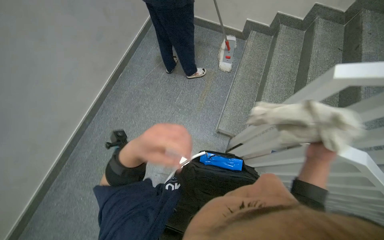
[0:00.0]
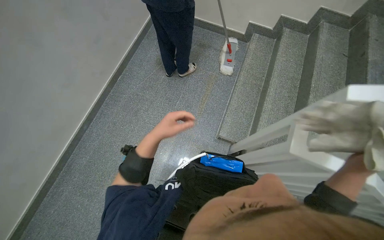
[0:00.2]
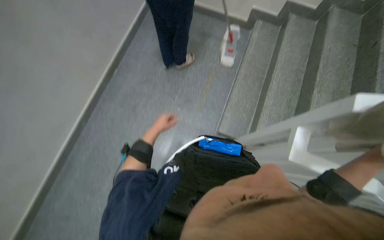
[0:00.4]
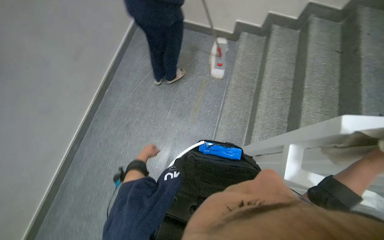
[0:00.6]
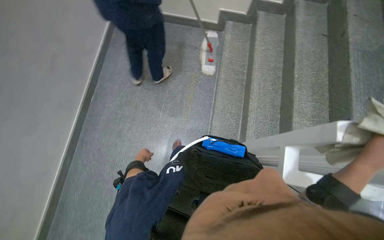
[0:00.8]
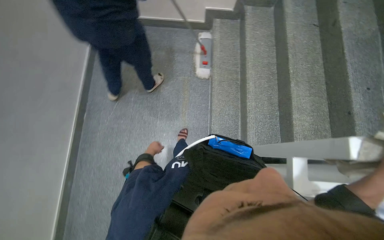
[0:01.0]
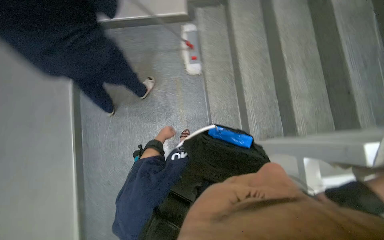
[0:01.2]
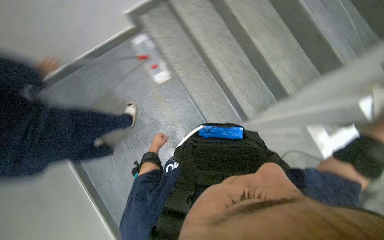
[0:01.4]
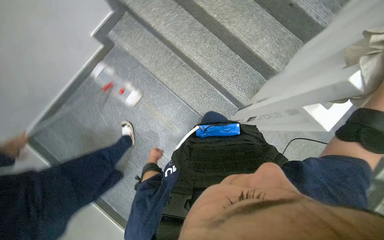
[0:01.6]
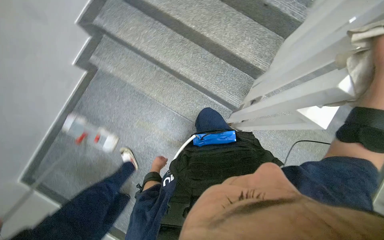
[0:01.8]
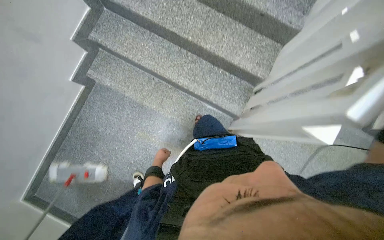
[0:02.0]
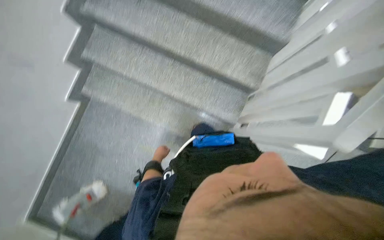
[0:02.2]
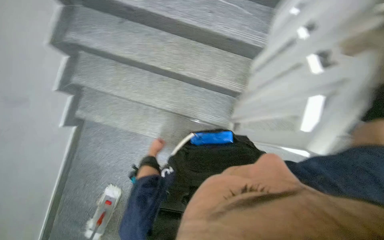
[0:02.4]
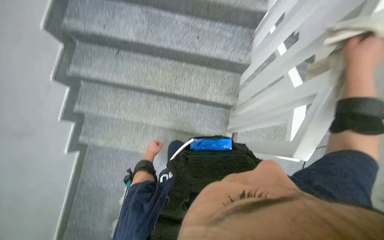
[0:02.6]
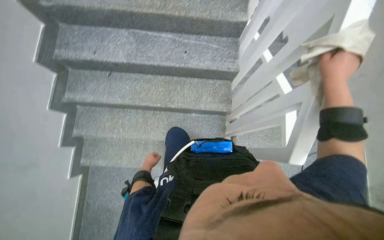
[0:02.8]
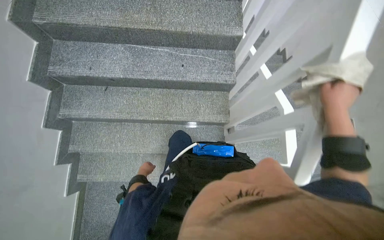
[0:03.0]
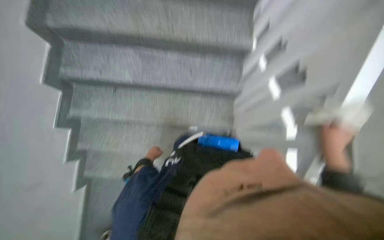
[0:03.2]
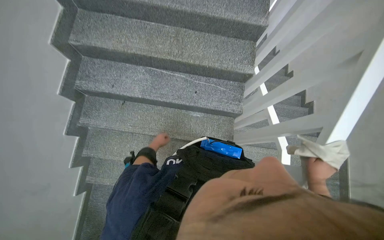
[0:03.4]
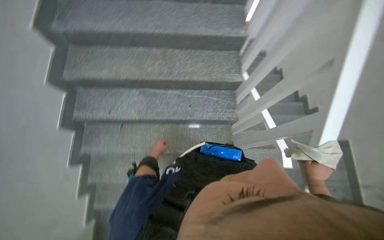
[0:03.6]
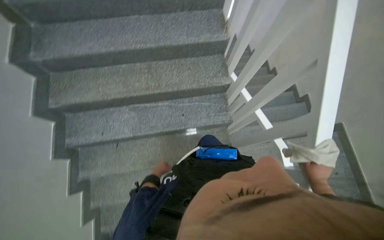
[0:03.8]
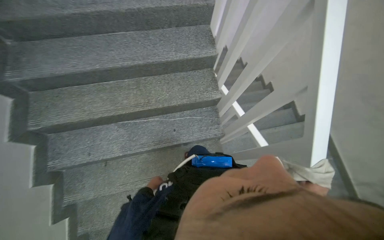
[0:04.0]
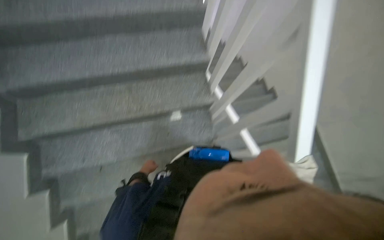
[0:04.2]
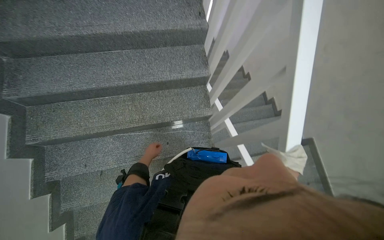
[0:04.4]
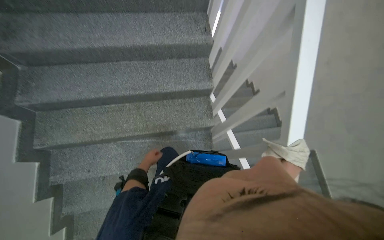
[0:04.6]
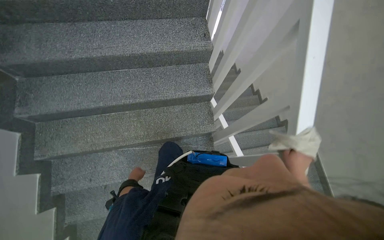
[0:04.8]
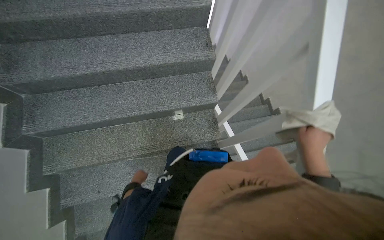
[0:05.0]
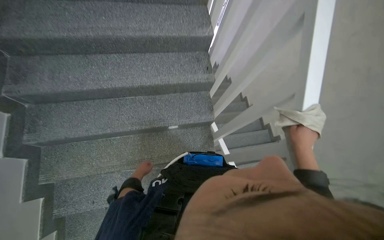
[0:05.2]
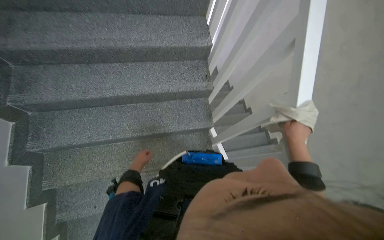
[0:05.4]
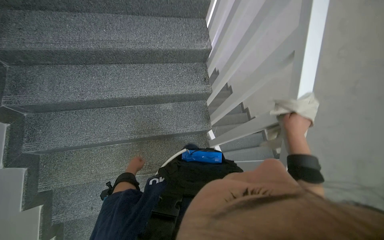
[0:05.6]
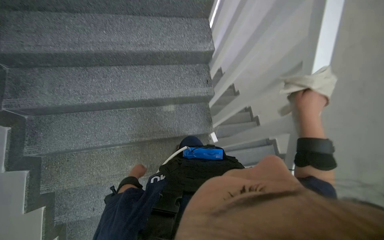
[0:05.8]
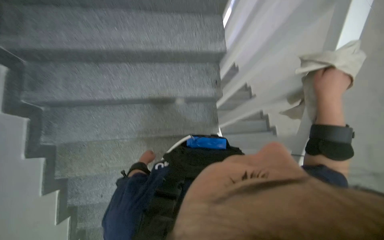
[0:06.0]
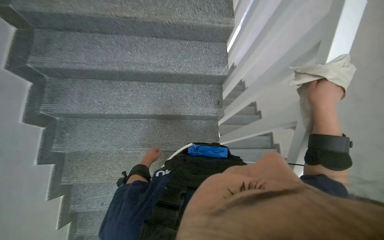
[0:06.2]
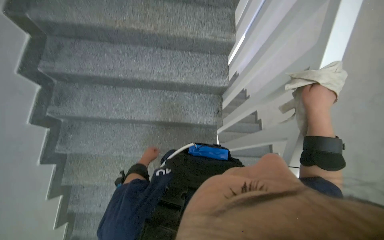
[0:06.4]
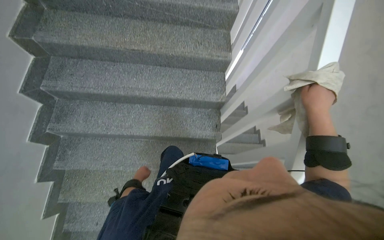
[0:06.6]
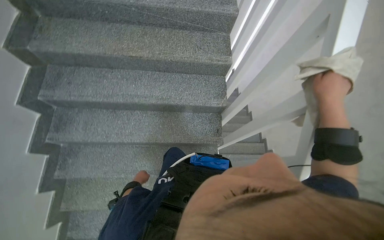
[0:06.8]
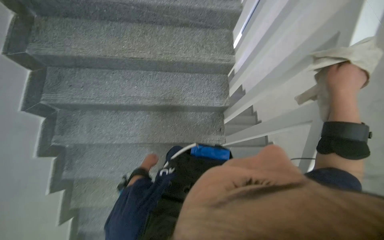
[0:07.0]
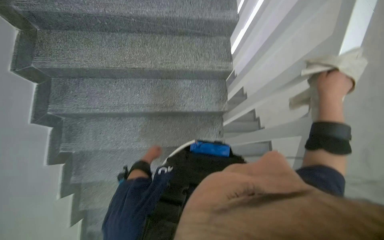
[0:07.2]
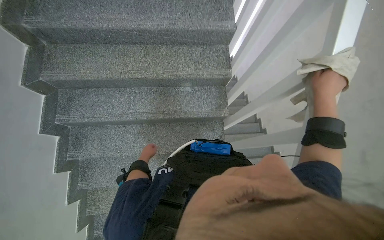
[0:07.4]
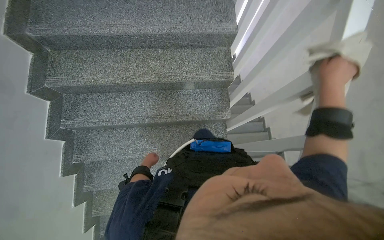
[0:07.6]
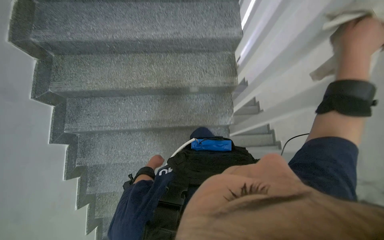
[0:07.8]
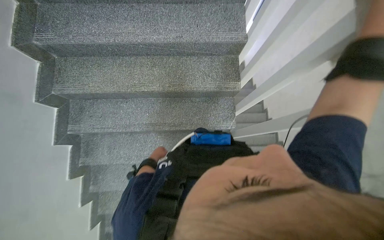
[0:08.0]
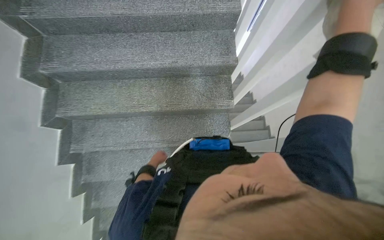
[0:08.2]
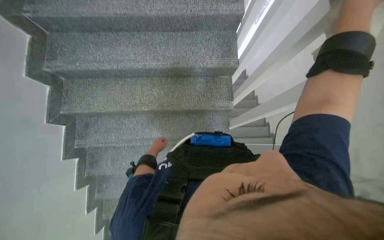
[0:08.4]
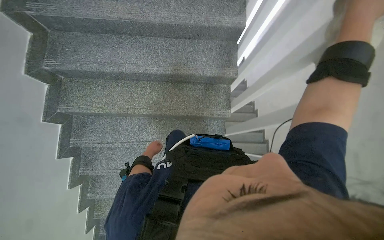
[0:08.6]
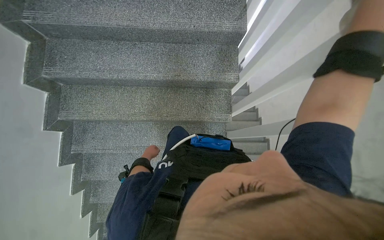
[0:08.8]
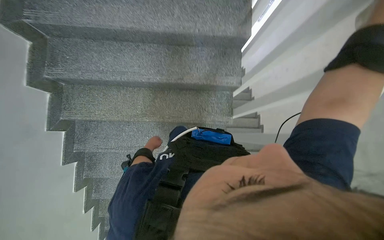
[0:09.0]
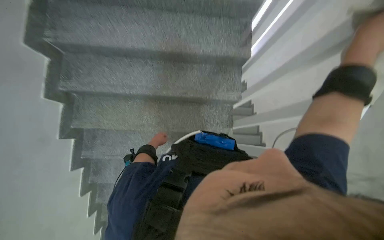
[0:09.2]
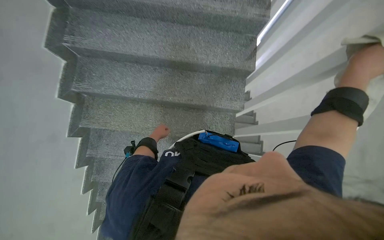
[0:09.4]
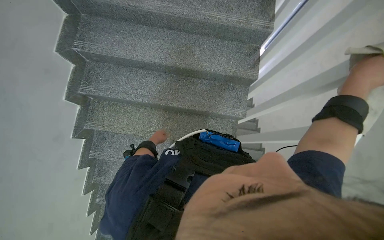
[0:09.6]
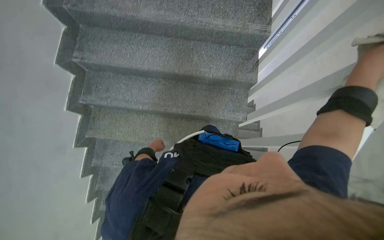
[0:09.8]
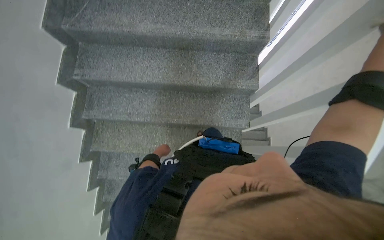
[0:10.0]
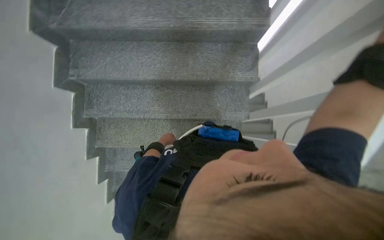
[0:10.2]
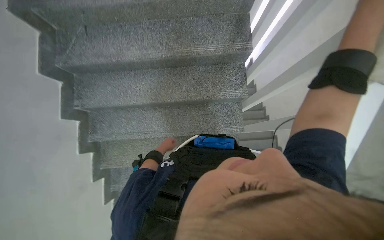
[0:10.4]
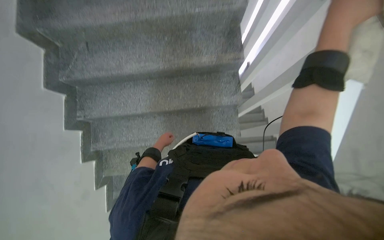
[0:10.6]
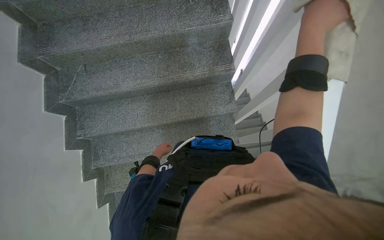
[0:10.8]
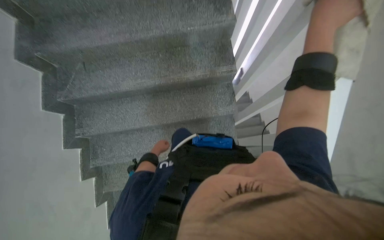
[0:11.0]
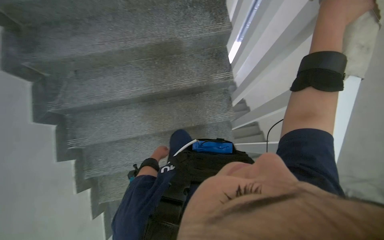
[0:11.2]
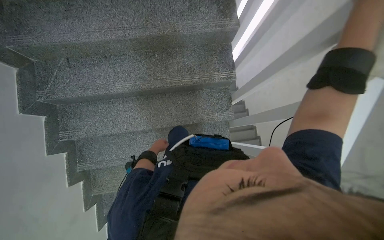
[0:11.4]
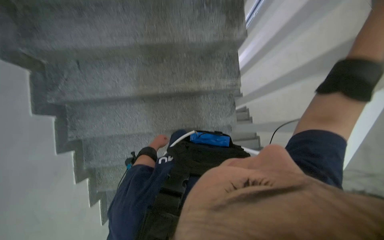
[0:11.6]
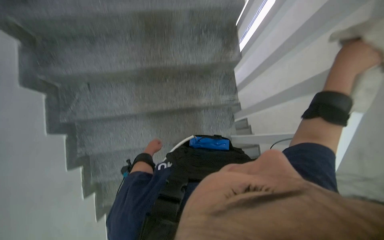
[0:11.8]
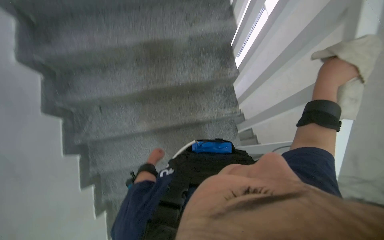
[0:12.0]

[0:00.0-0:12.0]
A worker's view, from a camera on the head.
Job: wiping surfaces.
The whole recording: Wiping staircase handrail. The worker wipes the staircase handrail with a cloth while ascending.
0:00.0 to 0:01.6: The wearer moves some 60 cm. The wearer looks about 15 degrees further downward. The scene turns roughly 70 degrees counterclockwise in the picture.
0:01.6 to 0:03.0: The camera travels about 50 cm. The scene turns some 40 degrees counterclockwise in the picture.
0:03.0 to 0:04.4: The camera travels about 50 cm.
0:04.4 to 0:06.0: The camera travels about 50 cm.
0:06.0 to 0:07.6: The camera is carried approximately 40 cm.
0:07.6 to 0:09.0: The head travels approximately 50 cm.

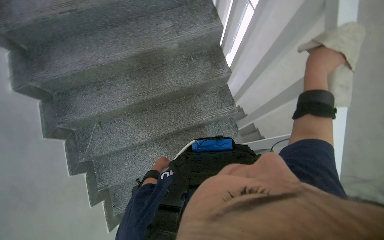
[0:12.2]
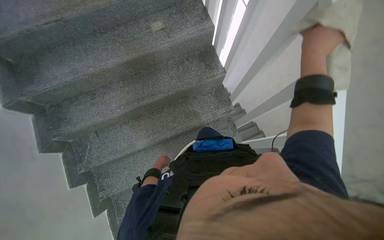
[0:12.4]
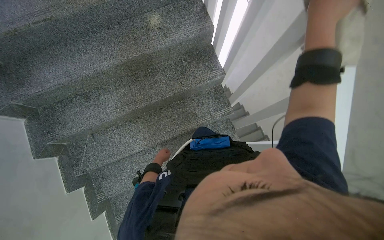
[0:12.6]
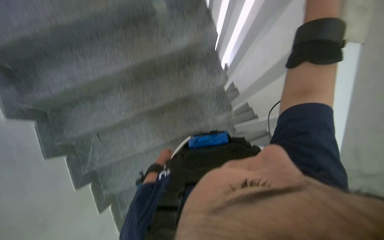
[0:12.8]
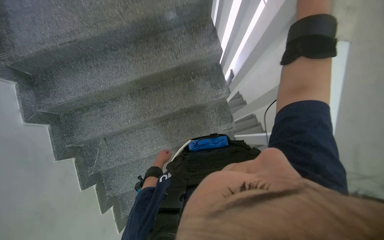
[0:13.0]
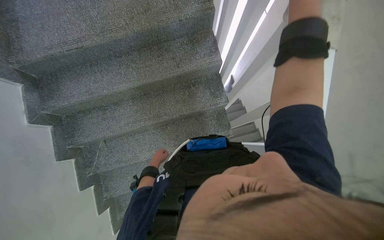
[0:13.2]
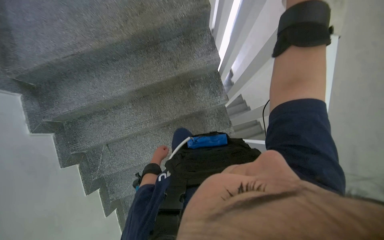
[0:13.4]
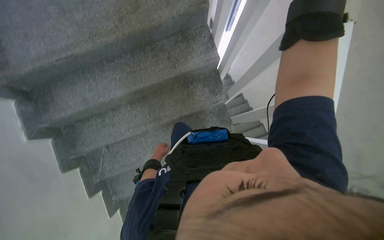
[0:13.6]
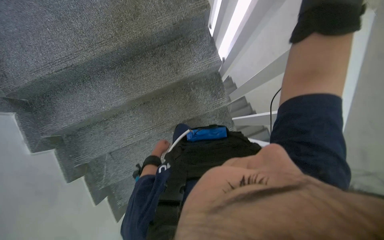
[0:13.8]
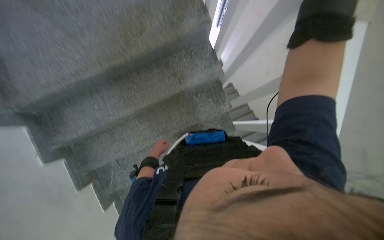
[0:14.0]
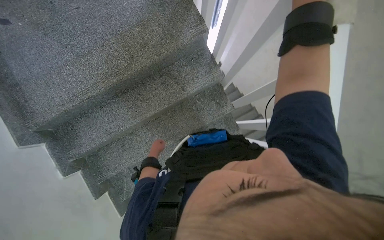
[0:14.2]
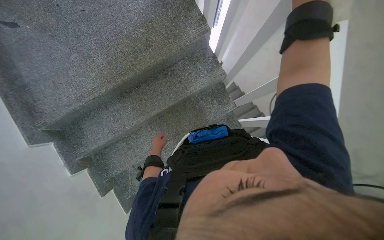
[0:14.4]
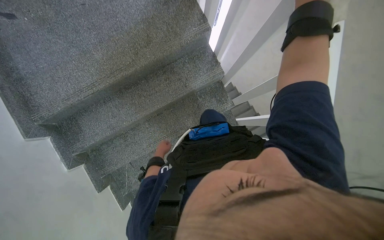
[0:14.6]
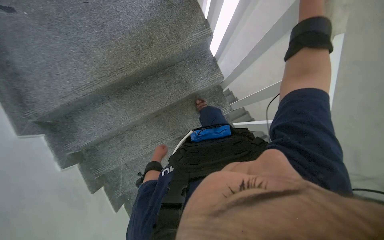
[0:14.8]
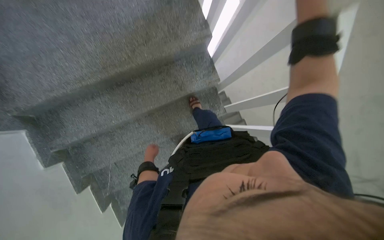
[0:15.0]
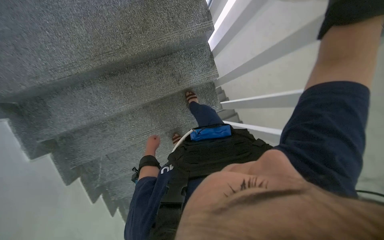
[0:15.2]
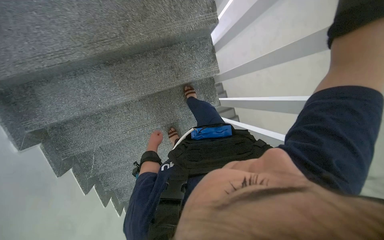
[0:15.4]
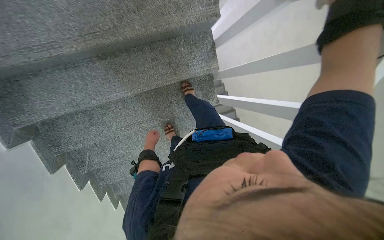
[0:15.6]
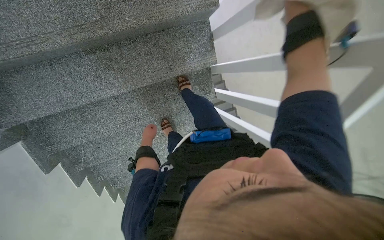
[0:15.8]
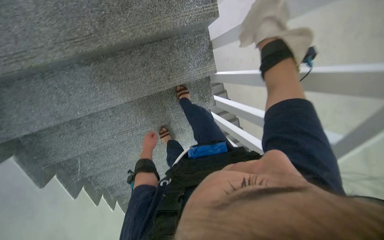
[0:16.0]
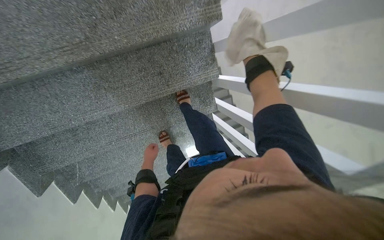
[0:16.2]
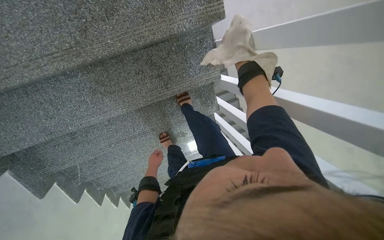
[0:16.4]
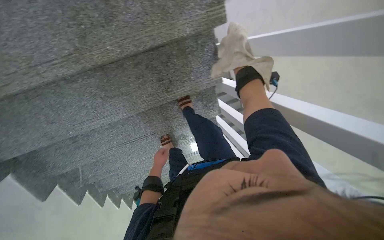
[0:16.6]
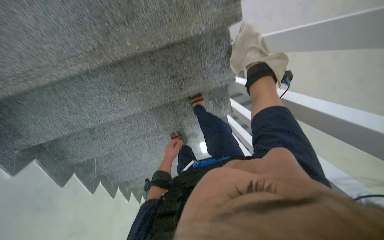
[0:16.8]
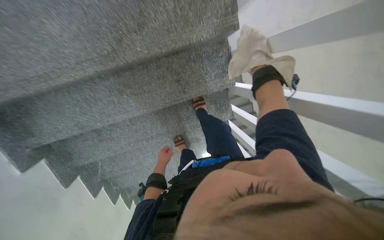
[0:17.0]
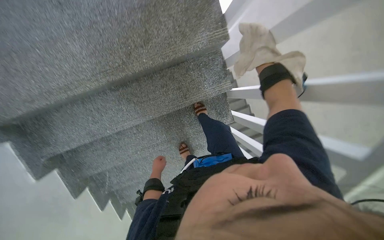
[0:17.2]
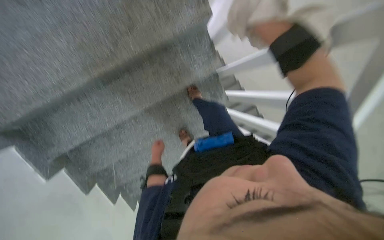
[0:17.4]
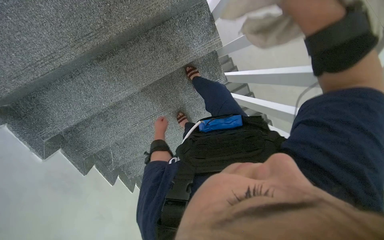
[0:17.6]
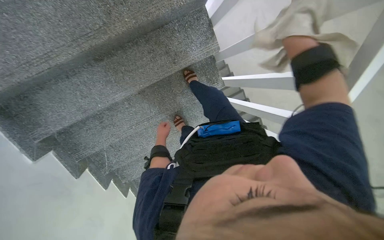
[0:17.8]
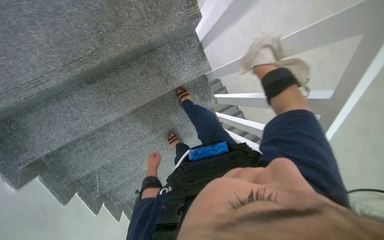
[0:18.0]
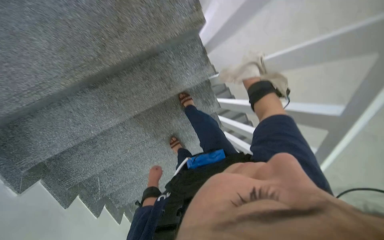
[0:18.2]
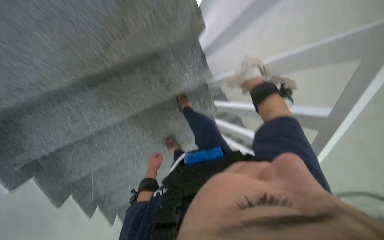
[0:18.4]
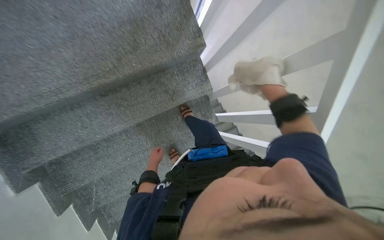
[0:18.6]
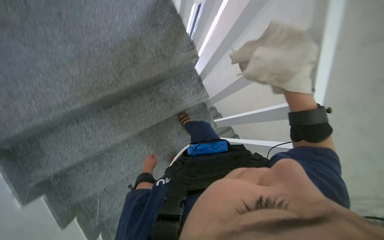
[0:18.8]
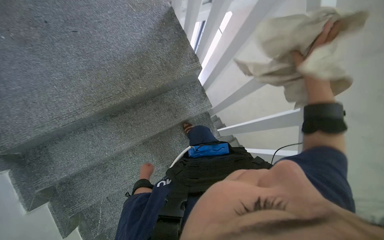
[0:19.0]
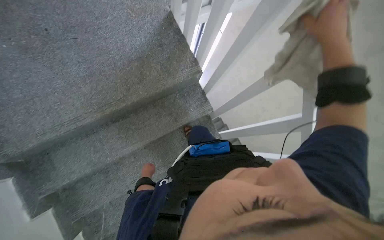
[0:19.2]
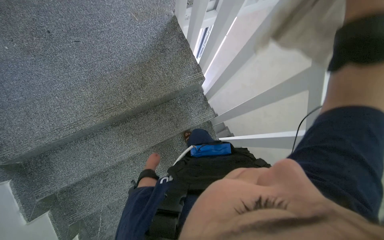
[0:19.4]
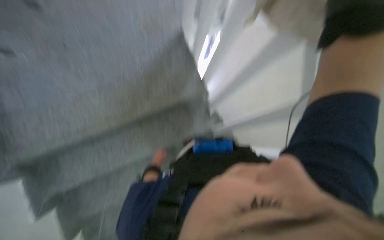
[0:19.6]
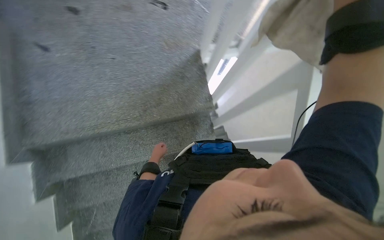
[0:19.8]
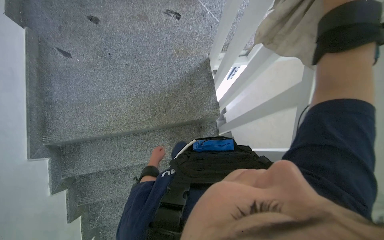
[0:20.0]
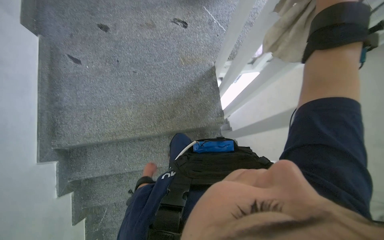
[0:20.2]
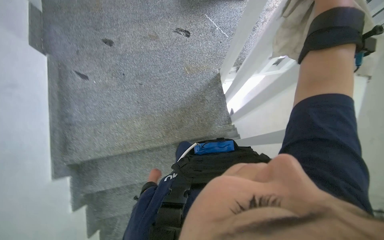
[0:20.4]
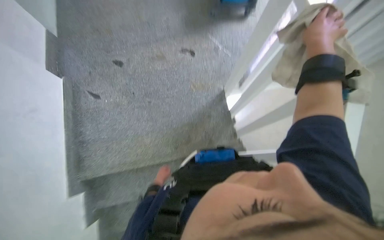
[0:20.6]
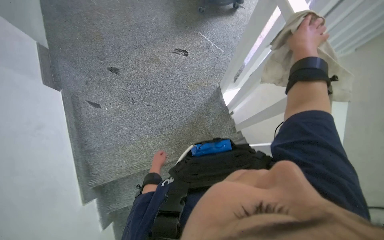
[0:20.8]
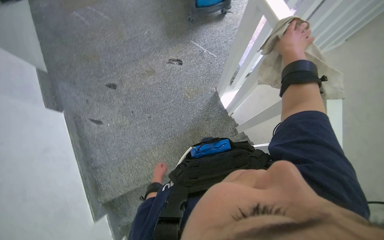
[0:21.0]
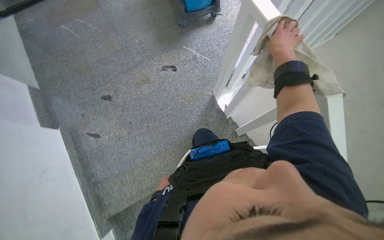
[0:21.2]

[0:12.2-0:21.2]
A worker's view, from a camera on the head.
Job: wiping surfaces.
The whole recording: Wiping staircase handrail. The worker wipes the staircase handrail with a cloth while ascending.
0:12.2 to 0:13.8: The head travels about 50 cm.
0:13.8 to 0:15.2: The left hand moves nearer to the camera, about 15 cm.
0:15.2 to 0:16.6: The wearer moves about 50 cm. The view tilts approximately 20 degrees downward.
0:16.6 to 0:18.2: The camera pitches upward, by some 15 degrees. The left hand heads down the picture, covering approximately 20 cm. Meanwhile the right hand travels to the right by some 10 cm.
0:19.8 to 0:21.2: The camera travels about 40 cm.
